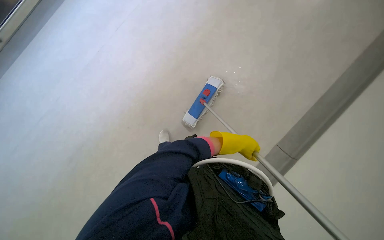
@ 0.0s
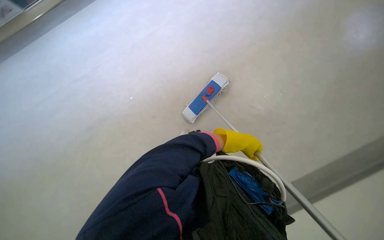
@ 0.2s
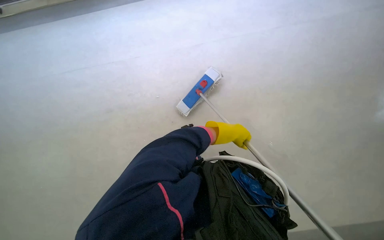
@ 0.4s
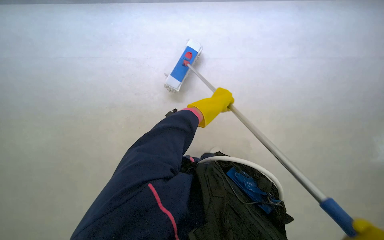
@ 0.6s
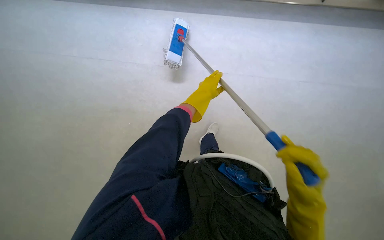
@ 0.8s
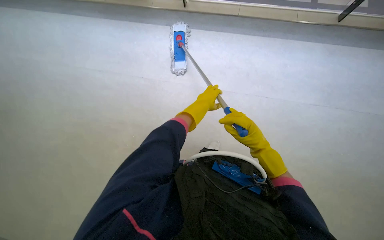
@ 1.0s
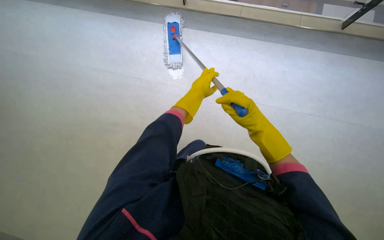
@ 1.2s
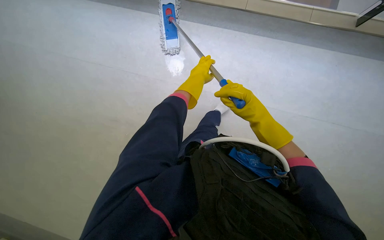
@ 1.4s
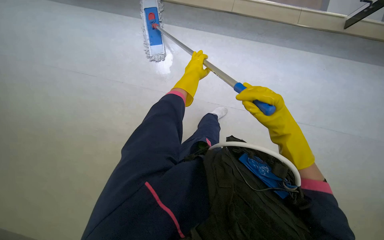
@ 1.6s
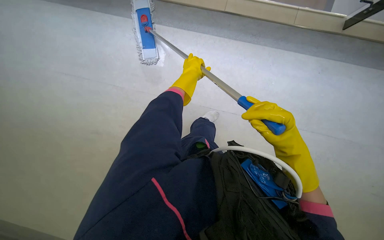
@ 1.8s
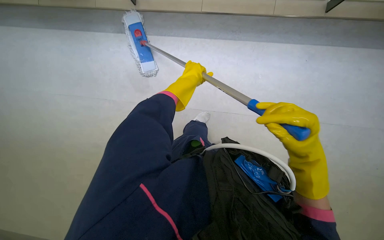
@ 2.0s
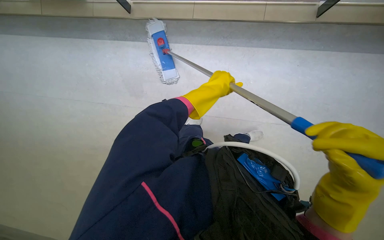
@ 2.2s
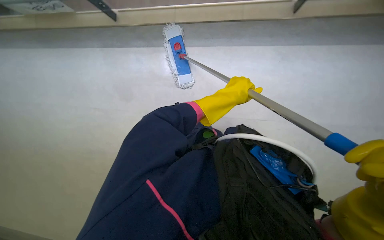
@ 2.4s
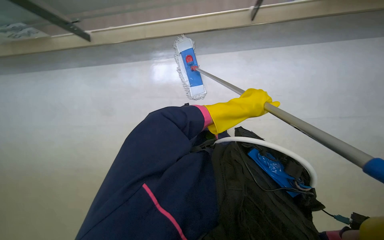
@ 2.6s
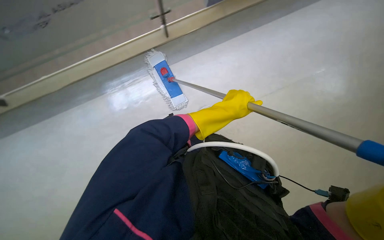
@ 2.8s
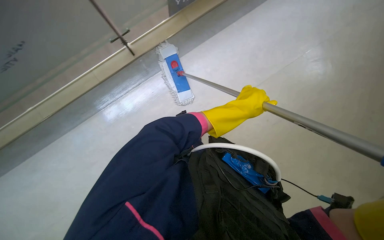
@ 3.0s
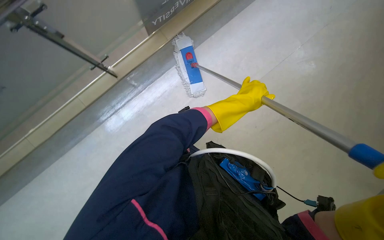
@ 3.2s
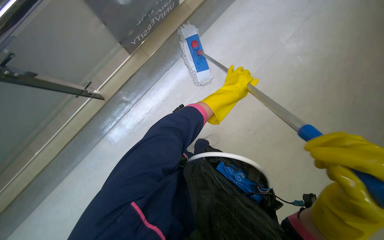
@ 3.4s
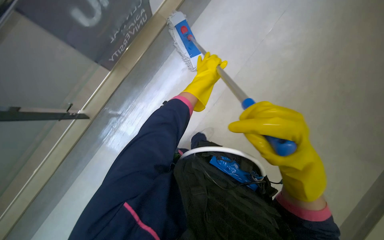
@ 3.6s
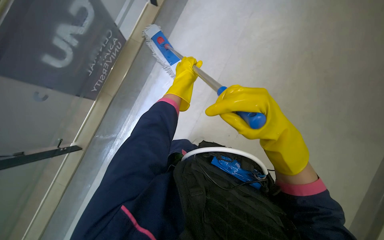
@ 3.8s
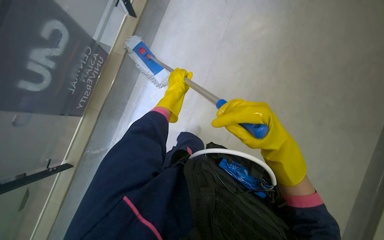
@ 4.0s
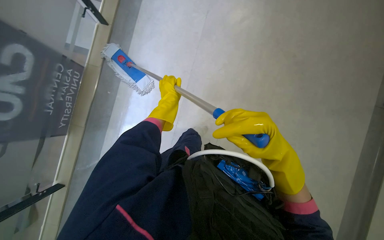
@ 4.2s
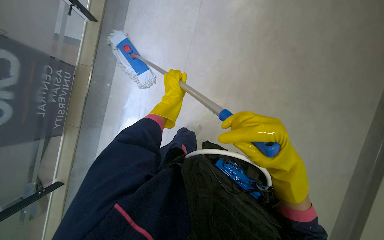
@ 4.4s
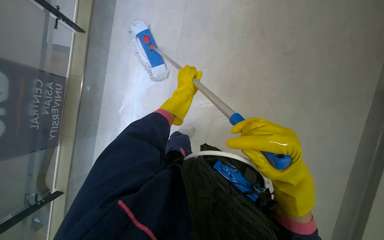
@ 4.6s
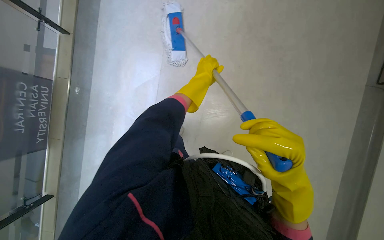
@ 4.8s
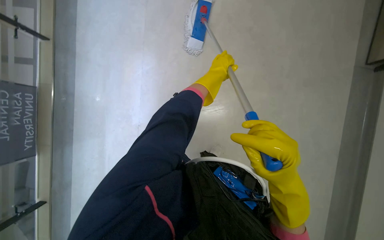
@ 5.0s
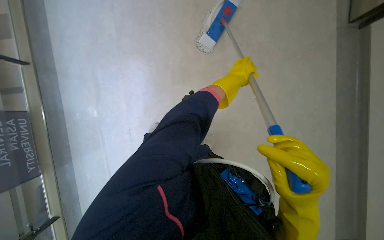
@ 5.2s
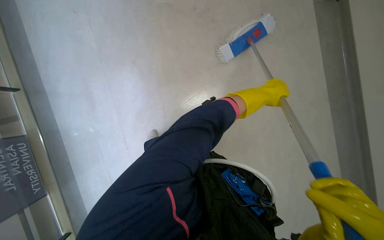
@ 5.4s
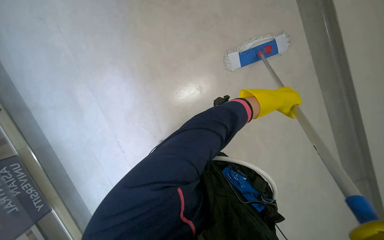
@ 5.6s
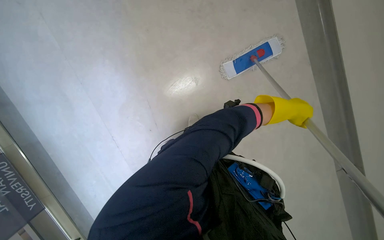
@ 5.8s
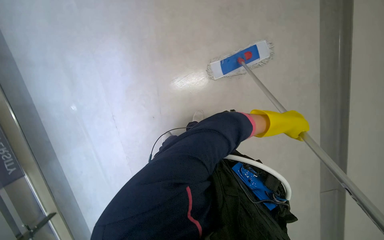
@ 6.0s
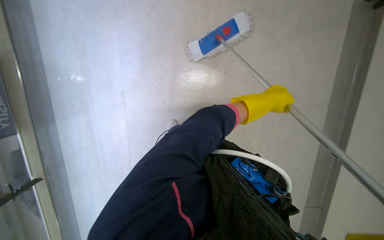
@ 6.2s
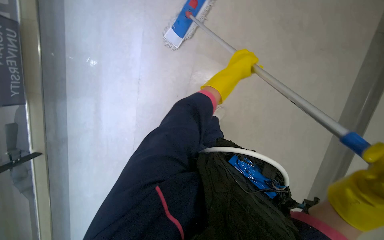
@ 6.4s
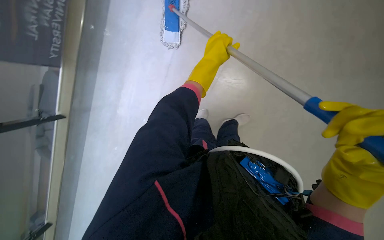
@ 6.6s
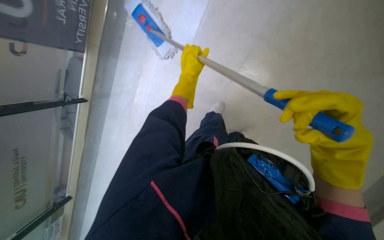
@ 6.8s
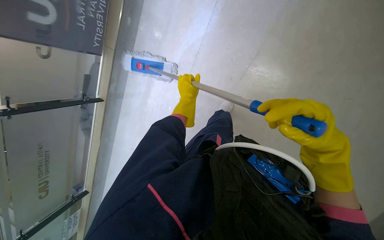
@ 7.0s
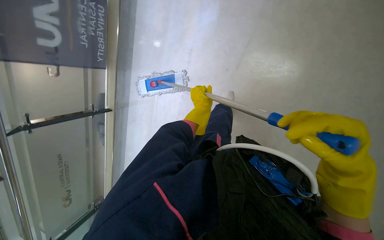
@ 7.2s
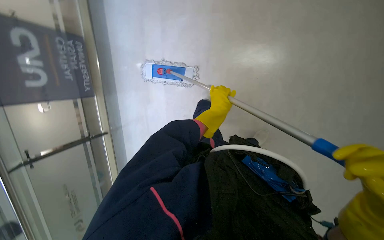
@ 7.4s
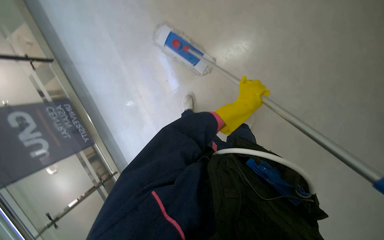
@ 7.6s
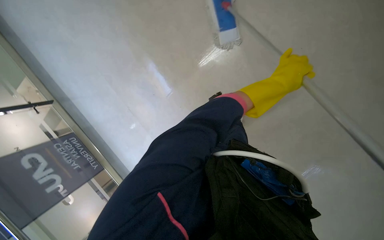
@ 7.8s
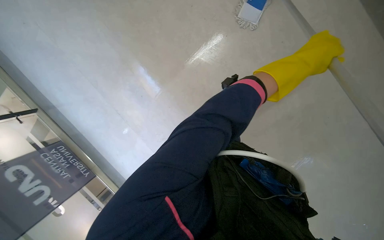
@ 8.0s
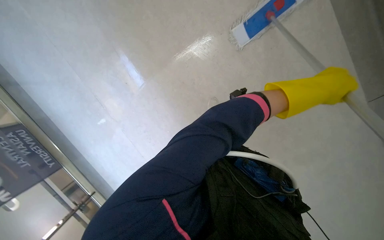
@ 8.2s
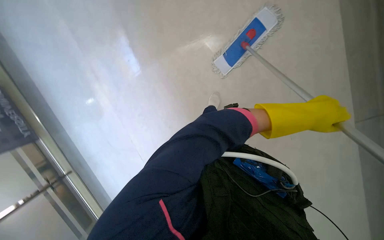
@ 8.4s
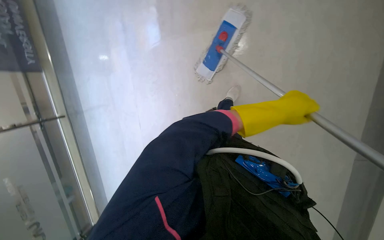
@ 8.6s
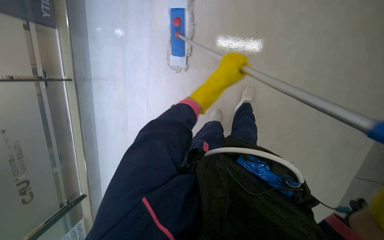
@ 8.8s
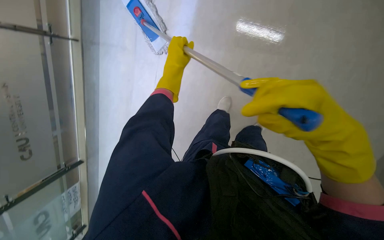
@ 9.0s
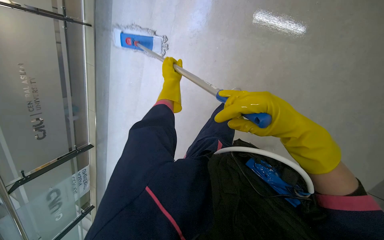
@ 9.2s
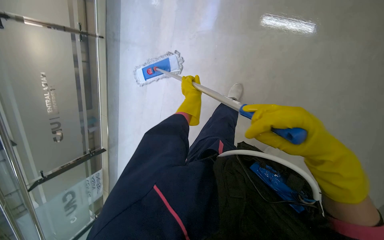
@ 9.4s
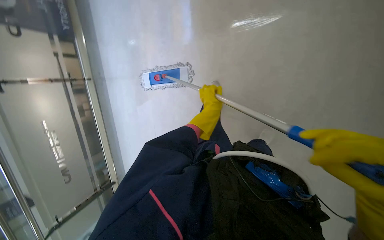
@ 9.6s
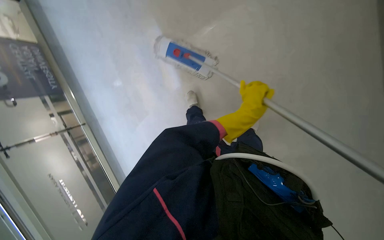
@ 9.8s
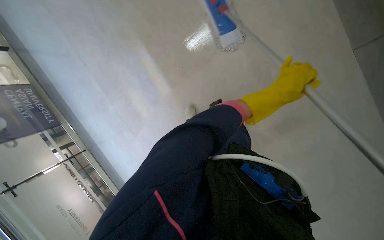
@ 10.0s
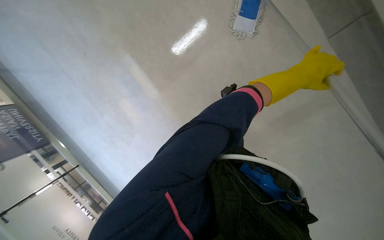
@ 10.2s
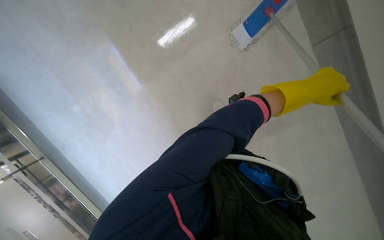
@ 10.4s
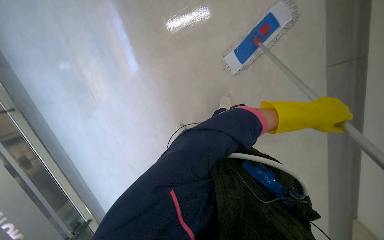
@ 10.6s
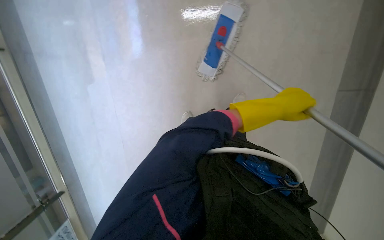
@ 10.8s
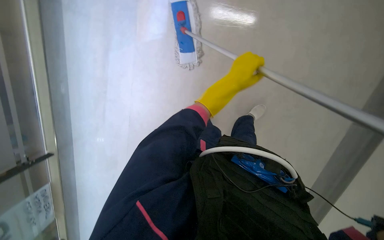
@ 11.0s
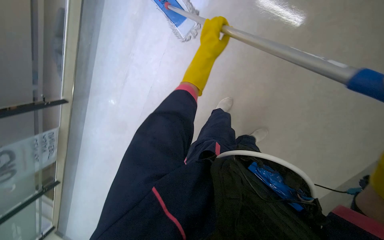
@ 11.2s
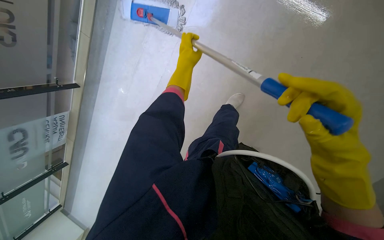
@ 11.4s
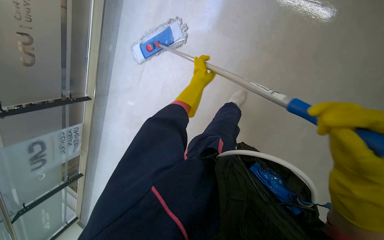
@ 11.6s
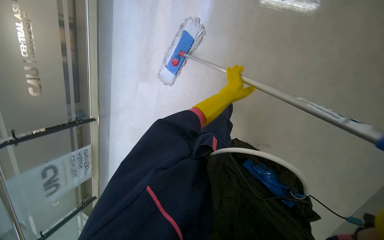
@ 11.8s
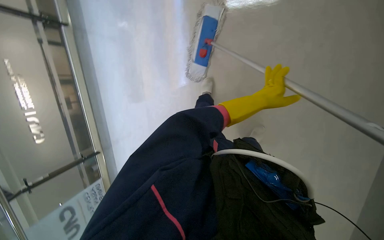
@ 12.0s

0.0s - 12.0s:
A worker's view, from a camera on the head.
Job: mopping floor.
The whole recording: Mopping floor with flat mop. The worker mops the floor using a flat mop.
0.0s - 1.6s: The head travels about 50 cm.
3.0s - 4.4s: The wearer looks about 55 degrees further to the right.
4.4s - 6.0s: The wearer looks roughly 25 degrees further to the right. The left hand goes roughly 60 cm to the right.
9.0s - 10.4s: The scene turns about 30 degrees counterclockwise in the picture.
10.4s - 12.0s: The camera pitches upward, by approximately 20 degrees.

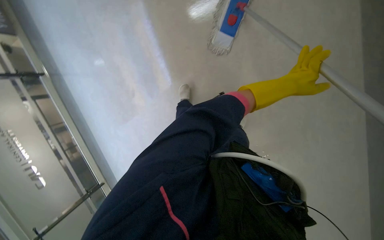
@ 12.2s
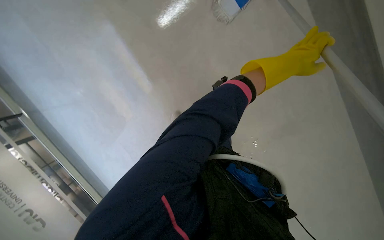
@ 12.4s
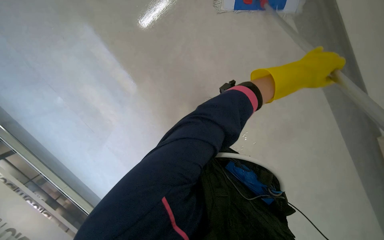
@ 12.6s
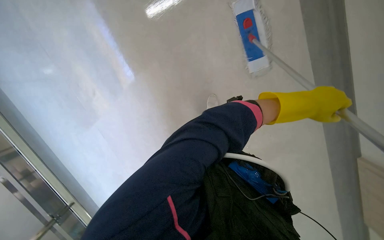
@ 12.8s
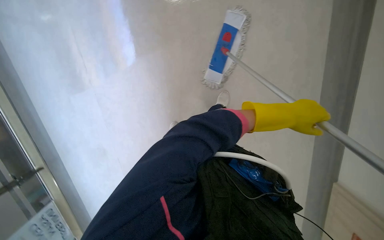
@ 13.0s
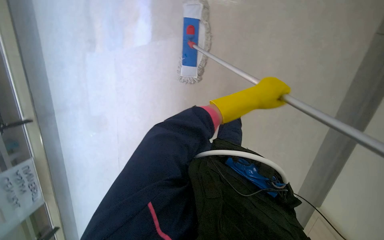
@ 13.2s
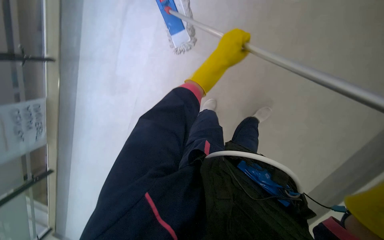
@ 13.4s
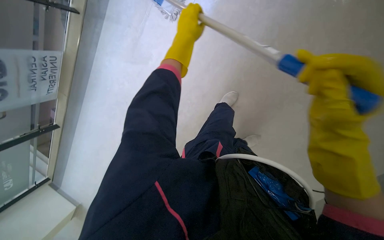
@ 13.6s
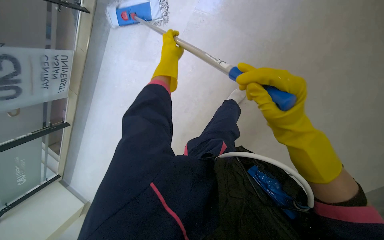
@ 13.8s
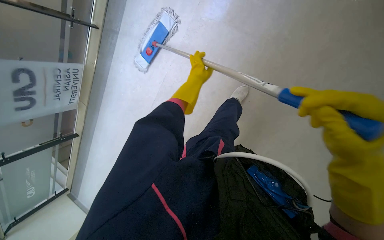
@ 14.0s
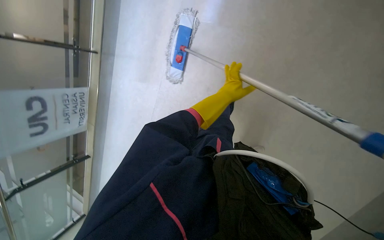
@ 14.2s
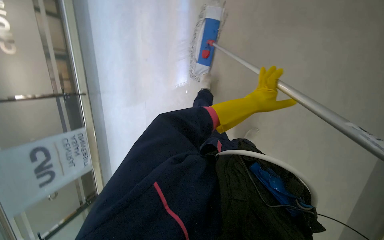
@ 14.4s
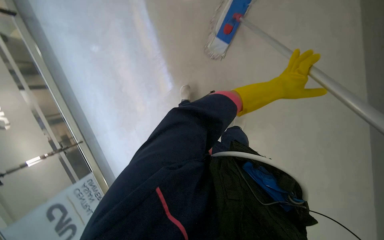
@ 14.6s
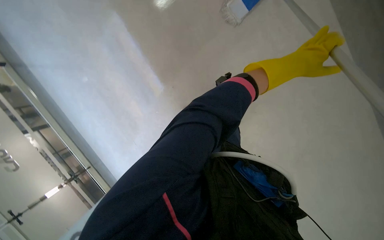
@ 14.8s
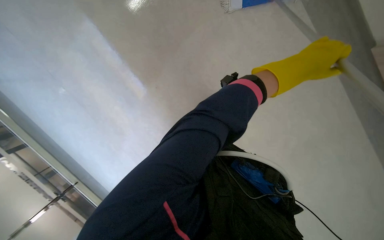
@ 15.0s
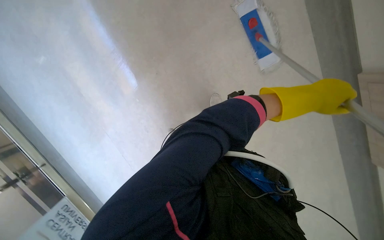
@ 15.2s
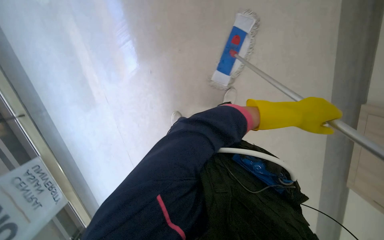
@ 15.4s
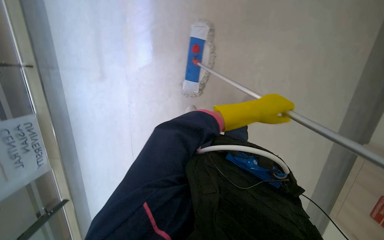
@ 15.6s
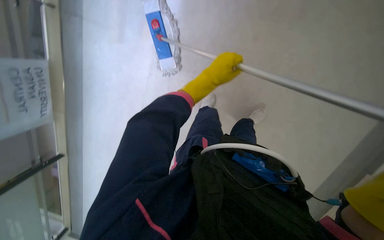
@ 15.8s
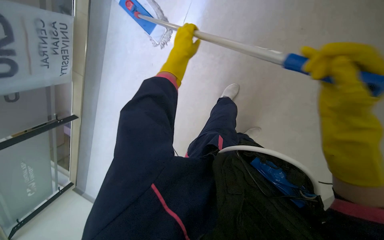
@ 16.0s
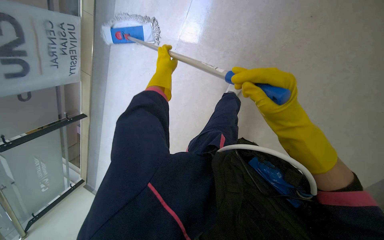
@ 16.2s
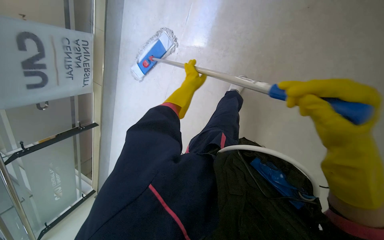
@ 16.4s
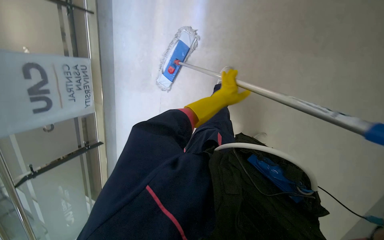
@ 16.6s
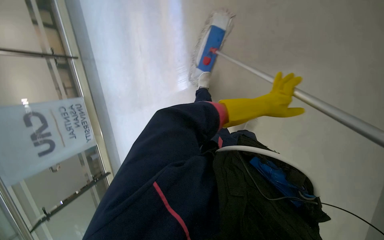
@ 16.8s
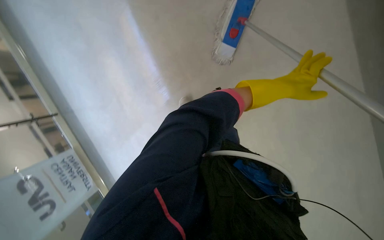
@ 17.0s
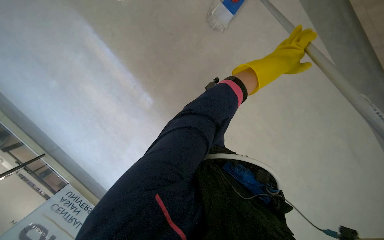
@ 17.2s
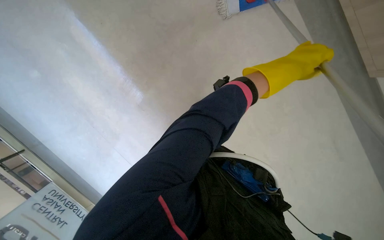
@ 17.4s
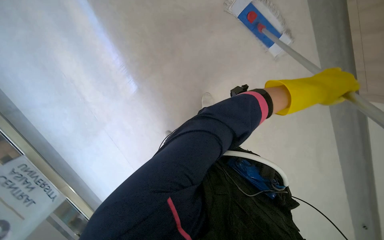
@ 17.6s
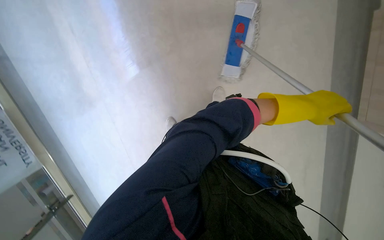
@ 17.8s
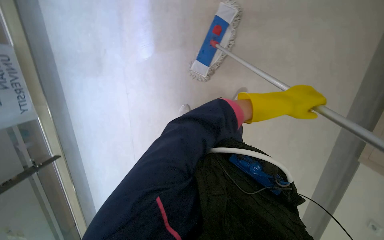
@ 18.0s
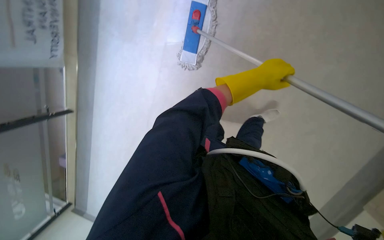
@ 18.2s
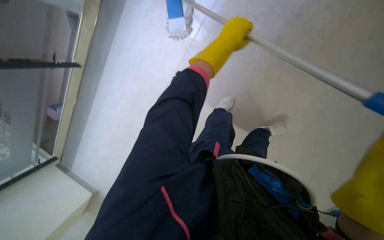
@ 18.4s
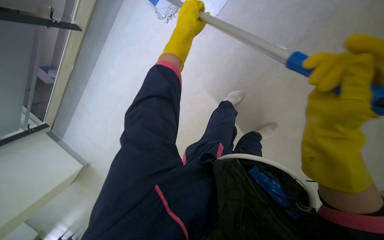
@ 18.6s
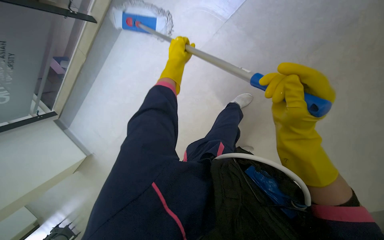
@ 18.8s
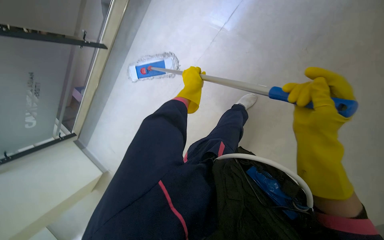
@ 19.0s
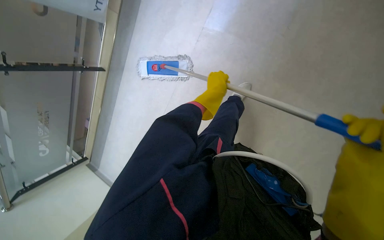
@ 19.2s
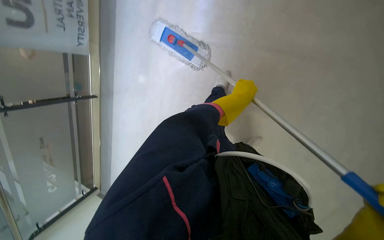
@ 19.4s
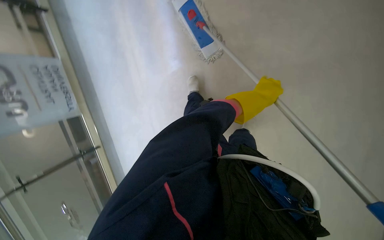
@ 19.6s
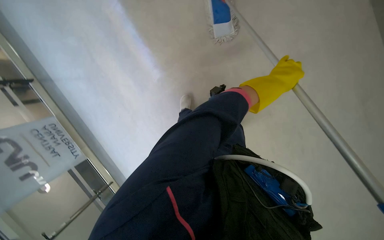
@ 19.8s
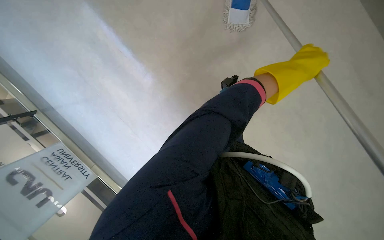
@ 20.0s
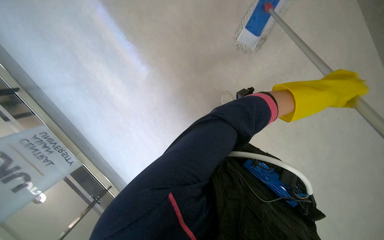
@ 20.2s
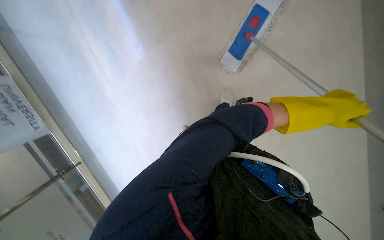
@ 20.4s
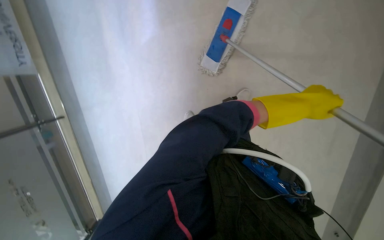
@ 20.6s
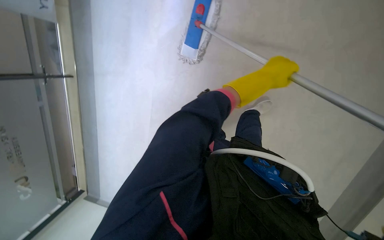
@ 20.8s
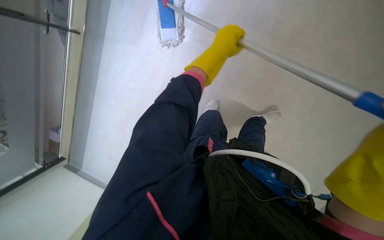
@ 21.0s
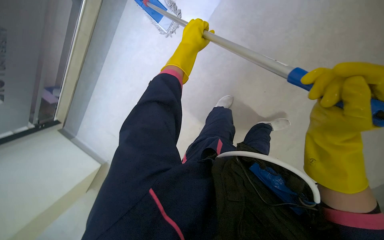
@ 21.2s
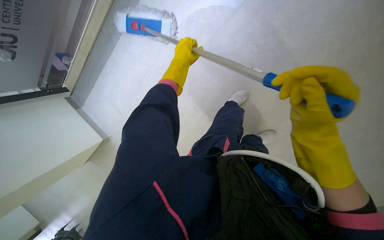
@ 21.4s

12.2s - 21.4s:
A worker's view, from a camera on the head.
Job: mopping floor.
The whole recording: Mopping floor with flat mop. The worker mops the floor using a flat mop.
13.8s - 15.2s: The camera pitches upward, by some 15 degrees. The scene turns roughly 30 degrees counterclockwise in the picture.
15.2s - 16.8s: The left hand shifts approximately 15 cm farther from the camera, and goes to the left and returns, approximately 50 cm each way.
16.8s - 18.4s: The camera sweeps to the right, by approximately 20 degrees. The camera pitches downward, by about 15 degrees.
18.4s - 19.8s: The left hand is displaced down the picture and to the right by about 25 cm.
19.8s - 21.4s: The left hand moves farther from the camera and to the left, some 35 cm.
